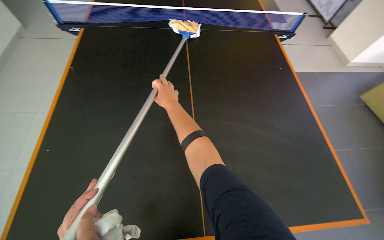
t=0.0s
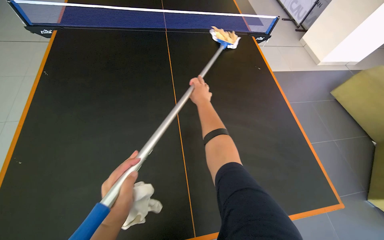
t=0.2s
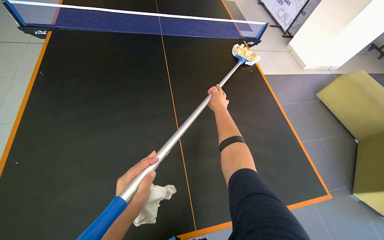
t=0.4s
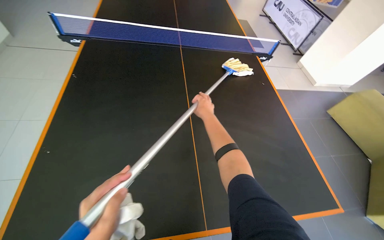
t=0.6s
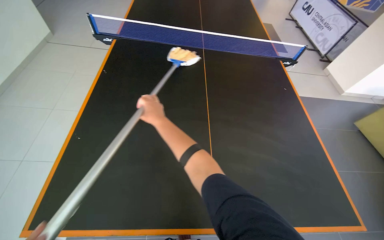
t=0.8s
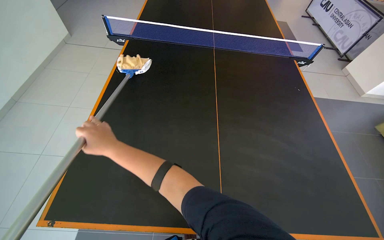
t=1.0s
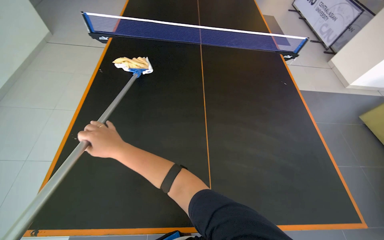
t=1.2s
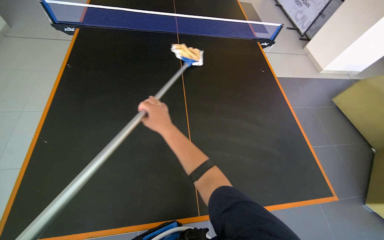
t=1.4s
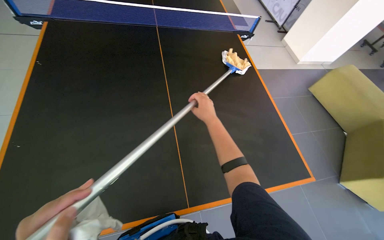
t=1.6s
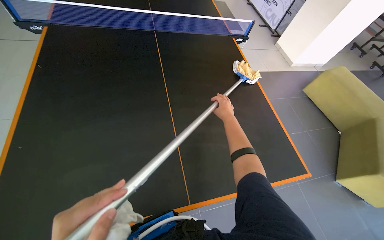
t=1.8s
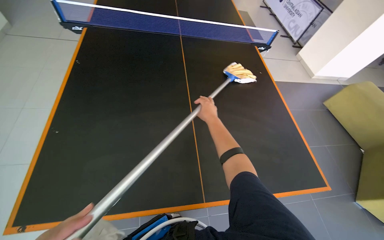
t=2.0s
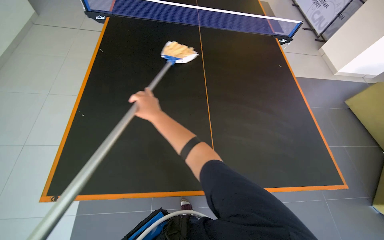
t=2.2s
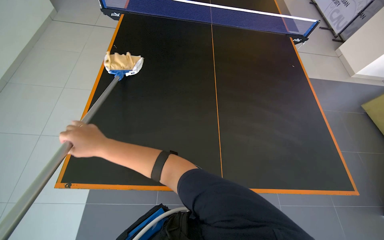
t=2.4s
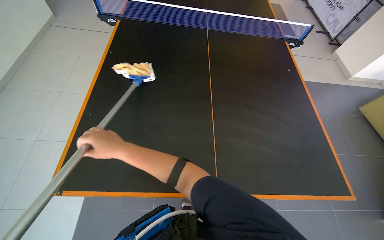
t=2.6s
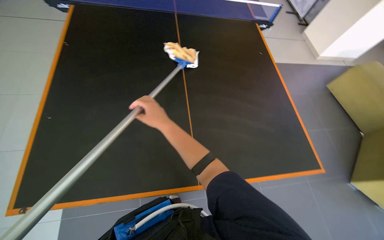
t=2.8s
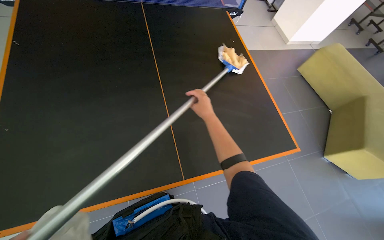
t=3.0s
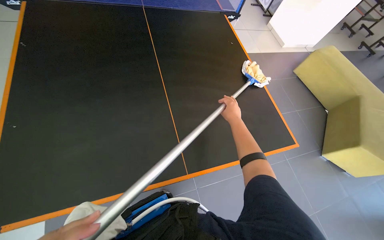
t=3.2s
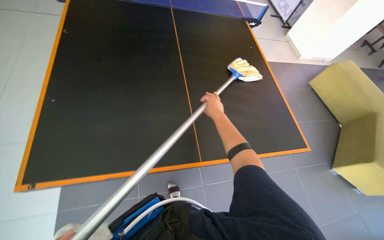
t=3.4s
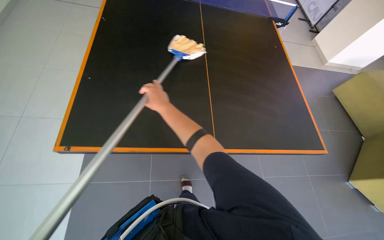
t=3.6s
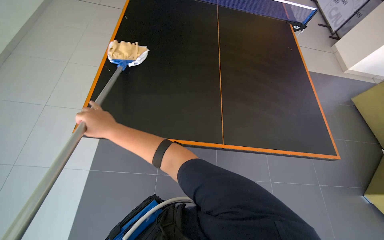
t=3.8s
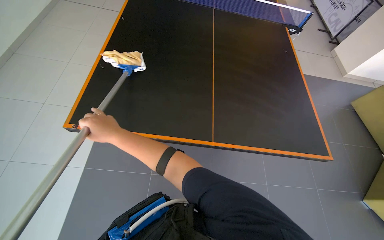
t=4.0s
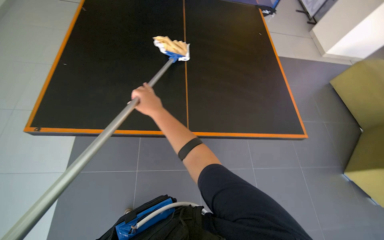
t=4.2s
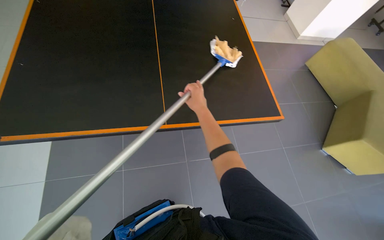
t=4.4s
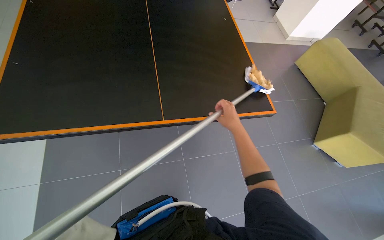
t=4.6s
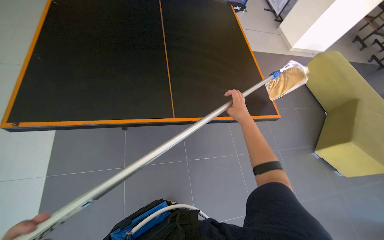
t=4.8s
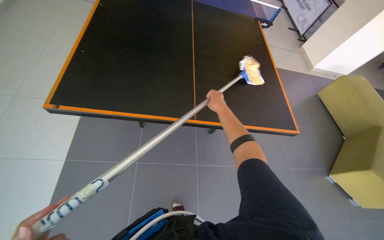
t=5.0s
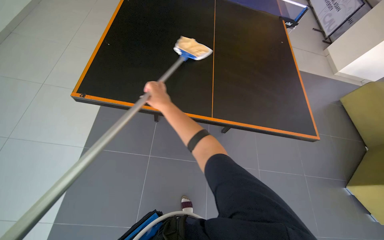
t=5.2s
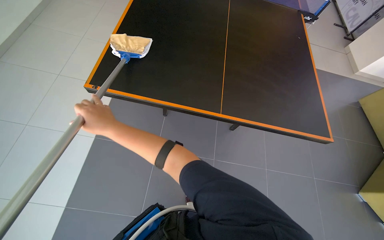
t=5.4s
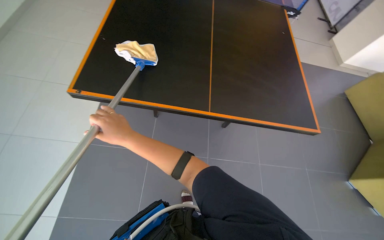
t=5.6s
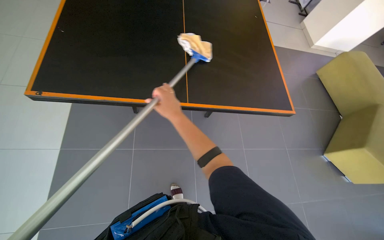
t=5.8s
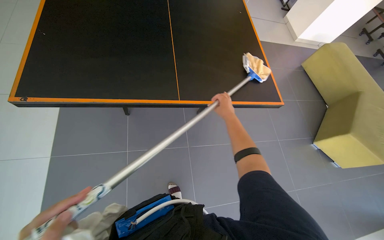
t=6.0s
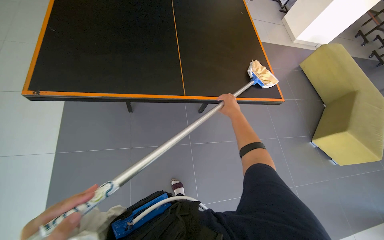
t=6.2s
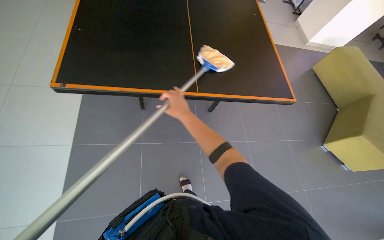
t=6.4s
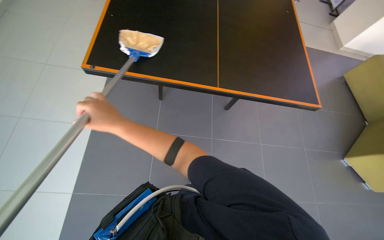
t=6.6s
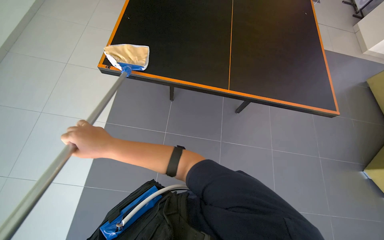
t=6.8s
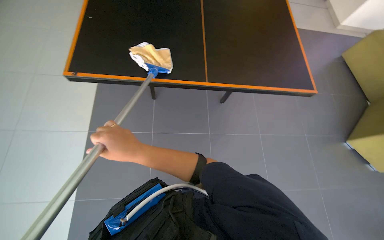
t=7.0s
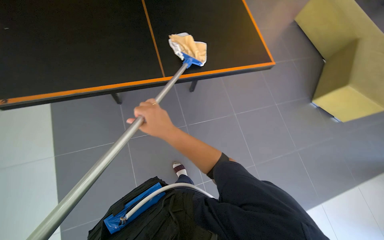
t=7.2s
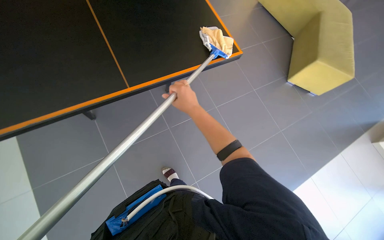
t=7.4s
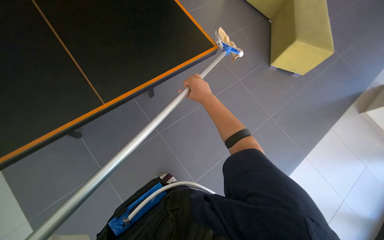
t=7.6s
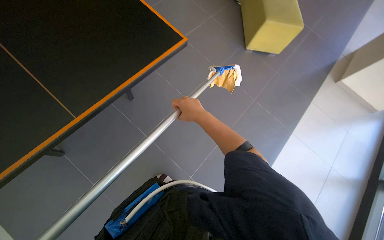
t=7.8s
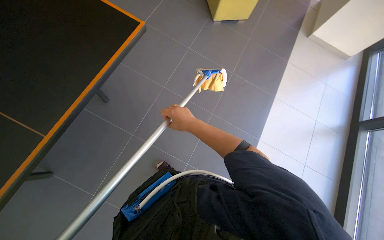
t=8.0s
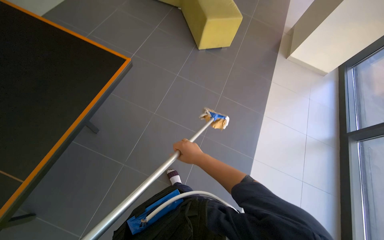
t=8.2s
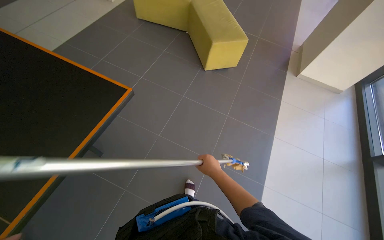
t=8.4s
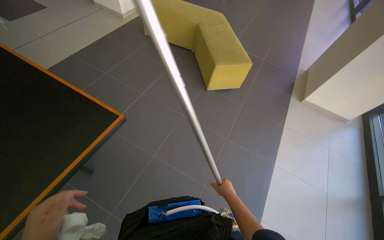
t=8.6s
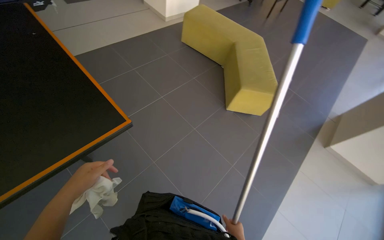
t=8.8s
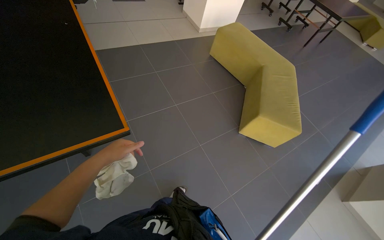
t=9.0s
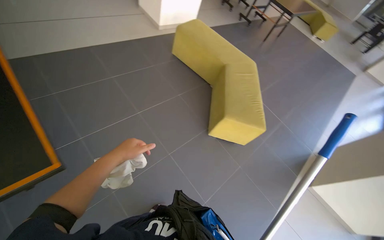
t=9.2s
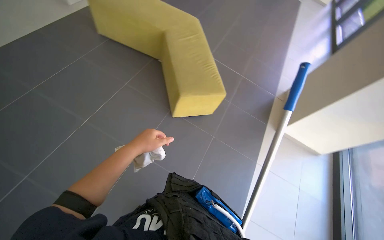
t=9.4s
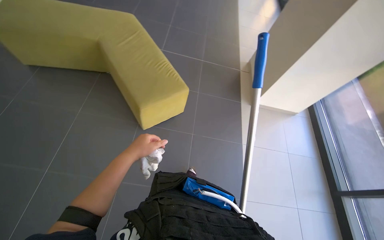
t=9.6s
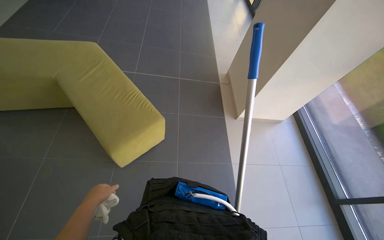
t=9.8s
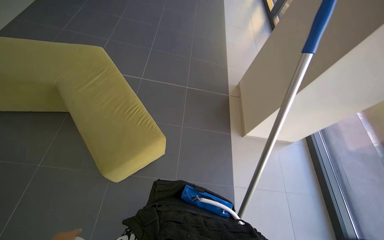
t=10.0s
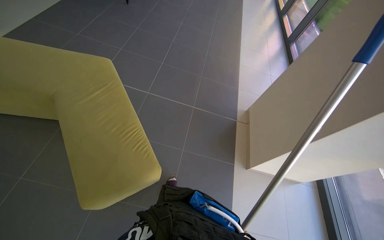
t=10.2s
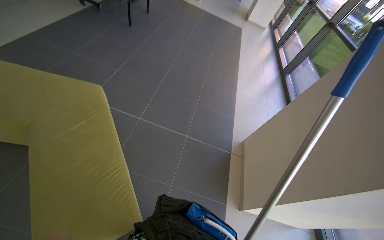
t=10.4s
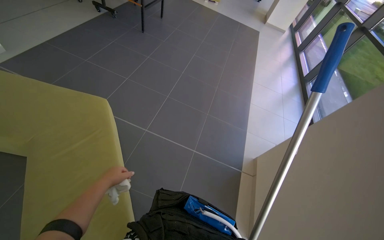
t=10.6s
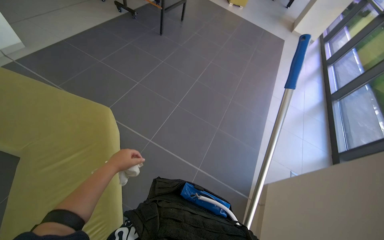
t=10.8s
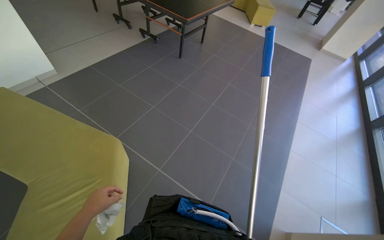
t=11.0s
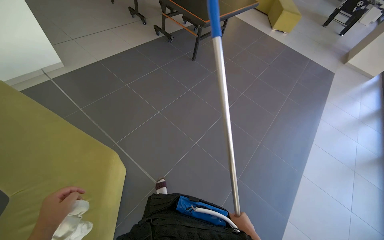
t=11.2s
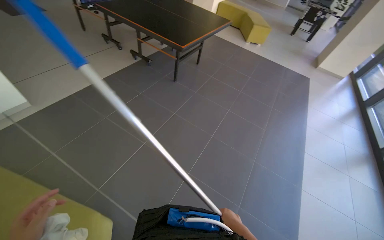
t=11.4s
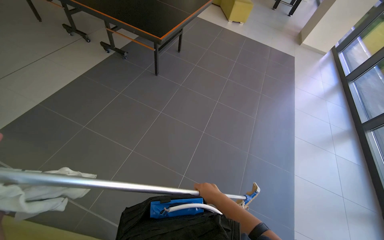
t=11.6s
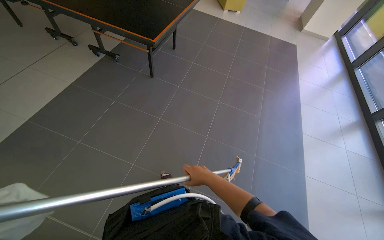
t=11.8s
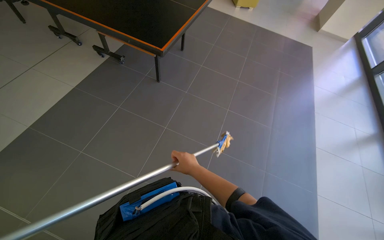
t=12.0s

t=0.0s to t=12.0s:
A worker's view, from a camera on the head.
Job: wiping surfaces.
The whole recording: Wiping ping-pong table with mop. The worker wipes the surface of the ping-pong table using a mop.
t=1.6s to t=3.0s: The right hand travels to the left and back again, about 50 cm each way.
t=3.0s to t=4.4s: The right hand swings left and right, approximately 35 cm each way, with 2 reversals.
t=4.4s to t=6.0s: The right hand goes left and right, about 40 cm each way, reversing 2 times.
t=6.0s to t=7.6s: The scene rotates counterclockwise by some 30 degrees.
t=7.6s to t=9.0s: The head travels about 40 cm. The view tips upward by some 15 degrees.
t=9.0s to t=10.4s: The camera travels about 1 m. The head rotates some 45 degrees to the right.
t=10.4s to t=12.0s: The head travels roughly 90 cm.

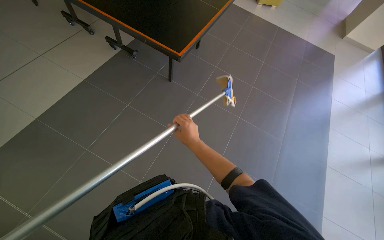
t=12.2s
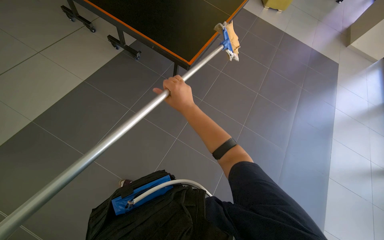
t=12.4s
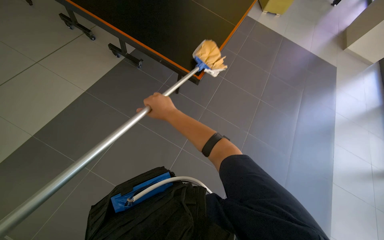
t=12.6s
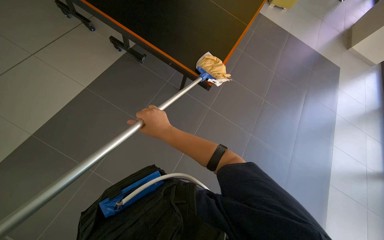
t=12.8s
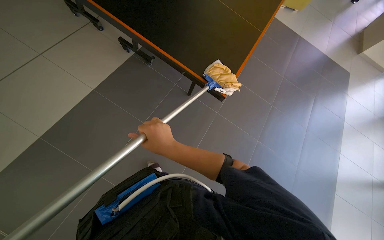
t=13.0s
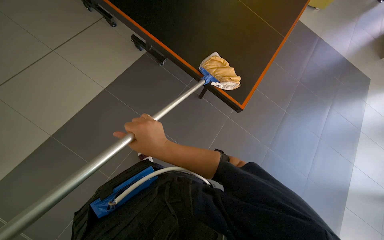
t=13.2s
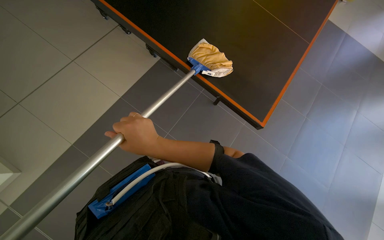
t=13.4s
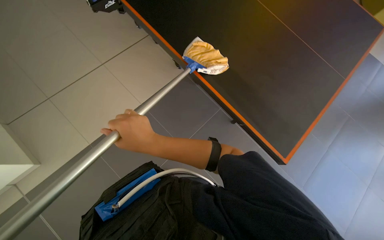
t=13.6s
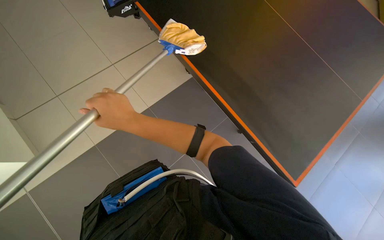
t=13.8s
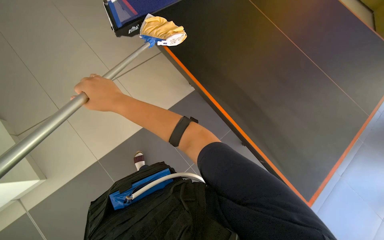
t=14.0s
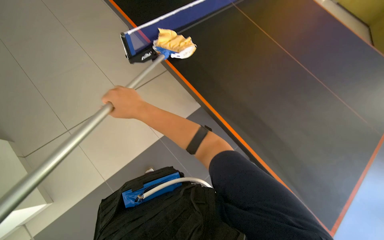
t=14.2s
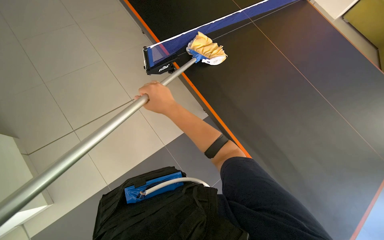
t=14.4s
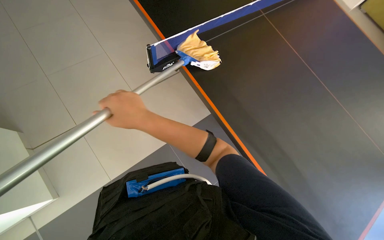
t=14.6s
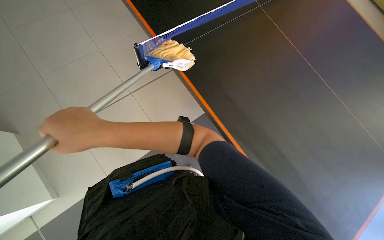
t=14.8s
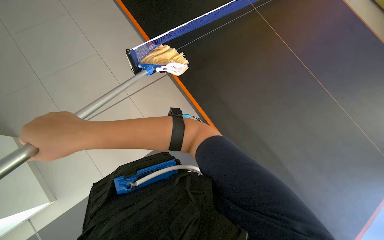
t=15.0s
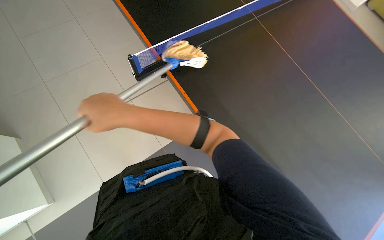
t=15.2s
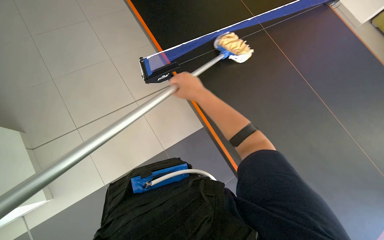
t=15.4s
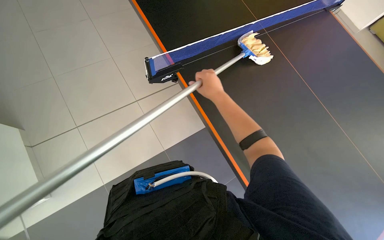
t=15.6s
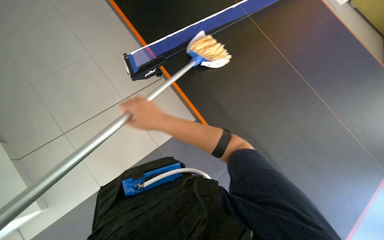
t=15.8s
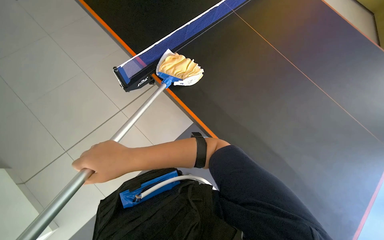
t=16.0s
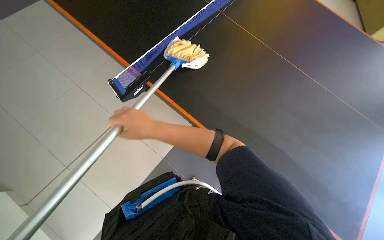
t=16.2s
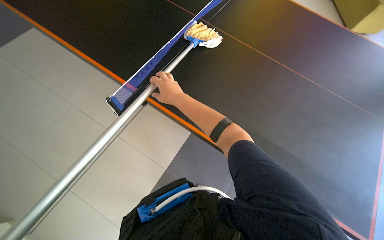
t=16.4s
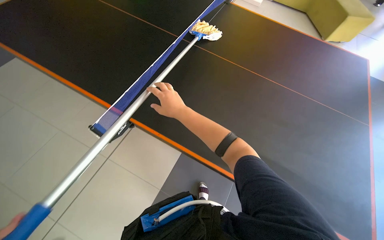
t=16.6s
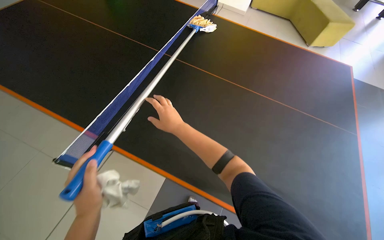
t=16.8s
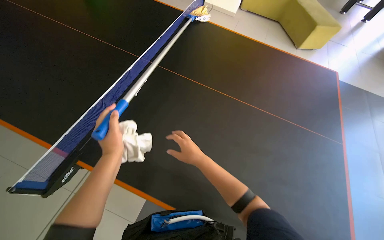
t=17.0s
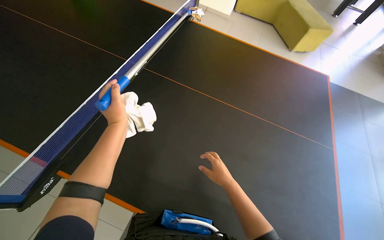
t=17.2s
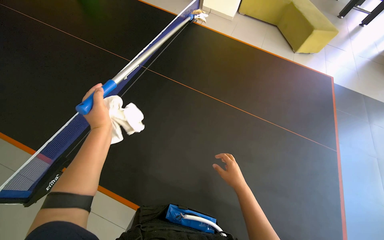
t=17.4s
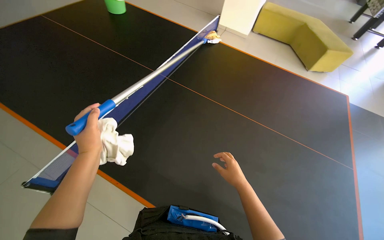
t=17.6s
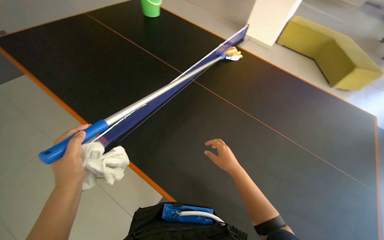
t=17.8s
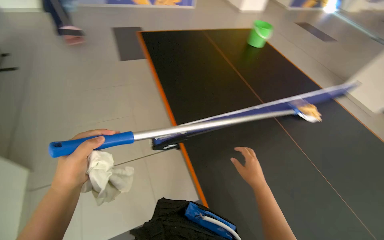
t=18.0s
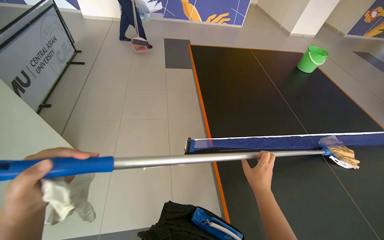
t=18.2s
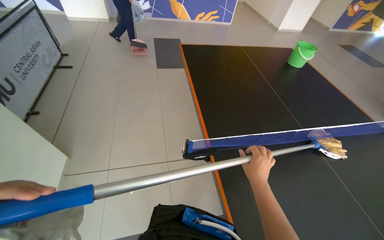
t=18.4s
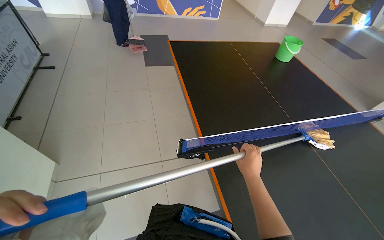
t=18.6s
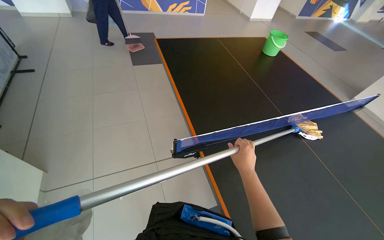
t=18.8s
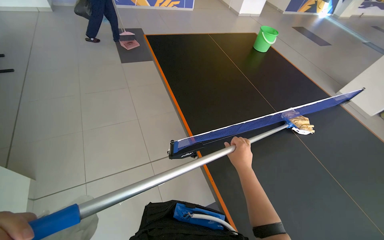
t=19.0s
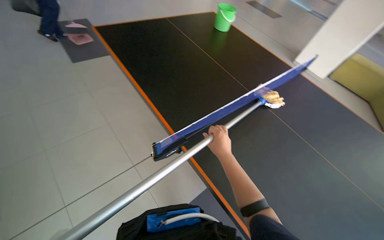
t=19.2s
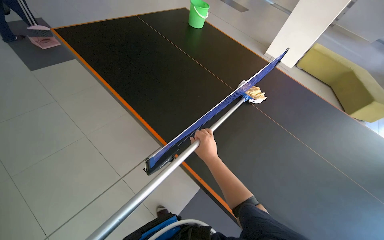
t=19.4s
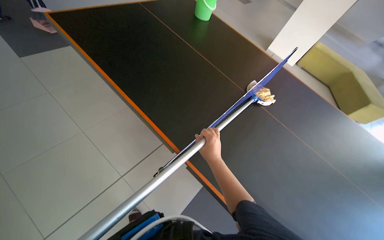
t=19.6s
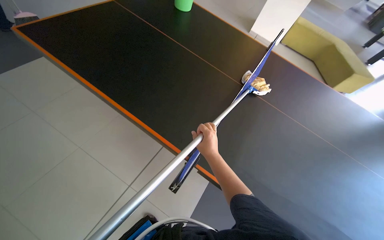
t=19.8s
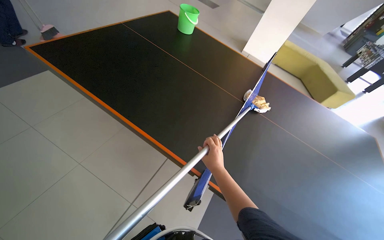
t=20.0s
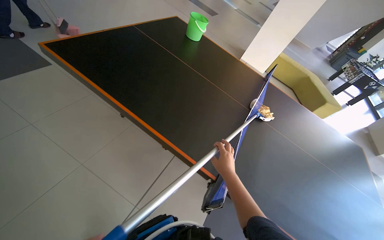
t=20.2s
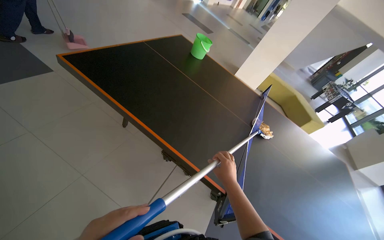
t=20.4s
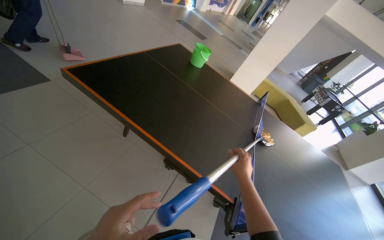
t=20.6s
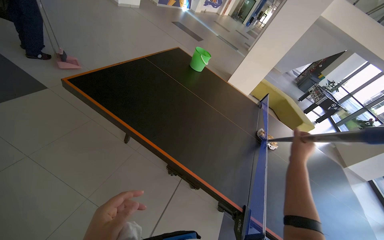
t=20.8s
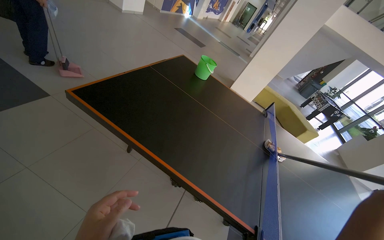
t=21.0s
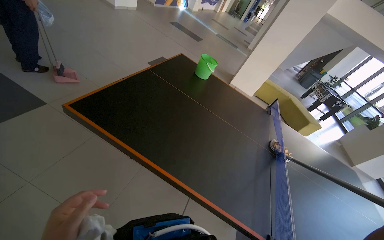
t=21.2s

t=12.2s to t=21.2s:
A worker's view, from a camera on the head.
Job: wiping surfaces.
The whole recording: Wiping ping-pong table with mop. The worker wipes the surface of the ping-pong table using a mop.
t=12.2s to t=13.8s: The right hand heads to the left and nearer to the camera, covering some 20 cm.
t=13.8s to t=15.2s: The right hand goes farther from the camera and returns, approximately 5 cm each way.
t=15.2s to t=16.6s: The right hand moves left and right over some 25 cm, changing direction 2 times.
t=16.6s to t=18.2s: The head turns to the left by some 55 degrees. The camera pitches upward, by roughly 15 degrees.
t=19.8s to t=21.2s: The camera is carried about 70 cm.
